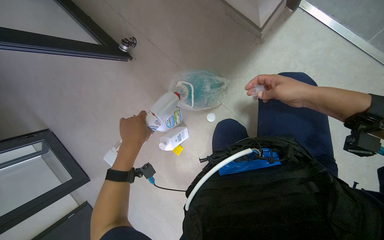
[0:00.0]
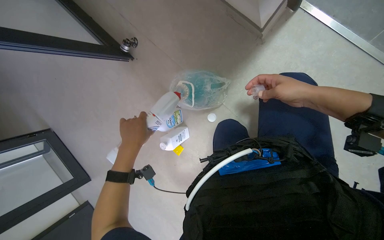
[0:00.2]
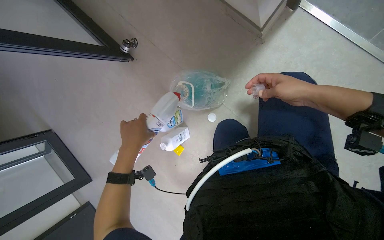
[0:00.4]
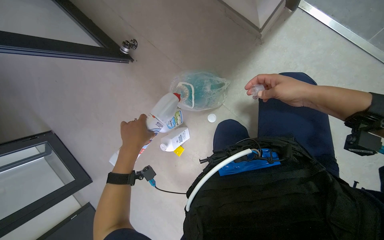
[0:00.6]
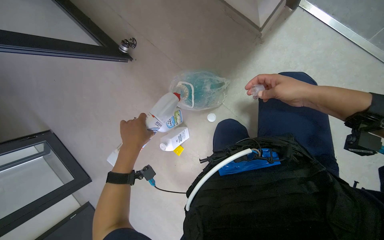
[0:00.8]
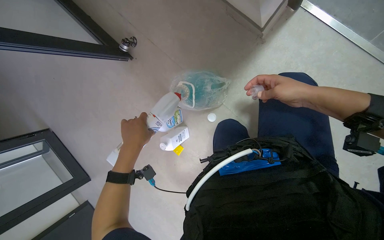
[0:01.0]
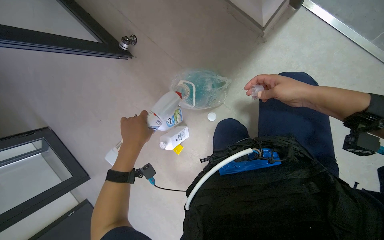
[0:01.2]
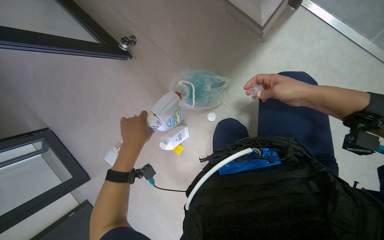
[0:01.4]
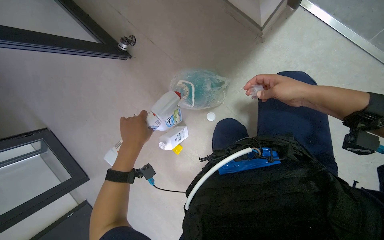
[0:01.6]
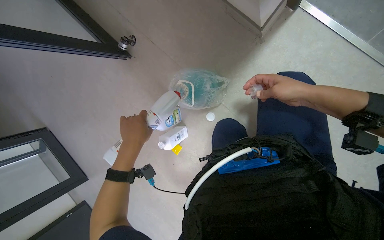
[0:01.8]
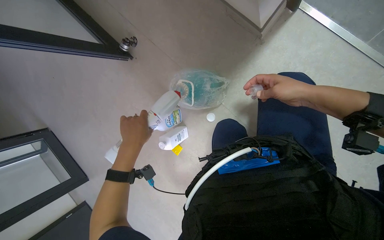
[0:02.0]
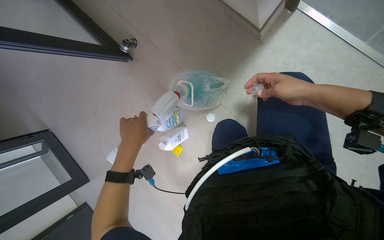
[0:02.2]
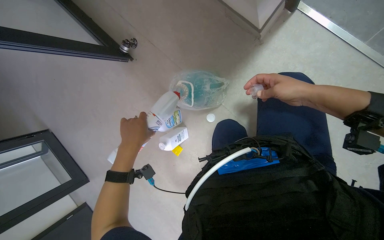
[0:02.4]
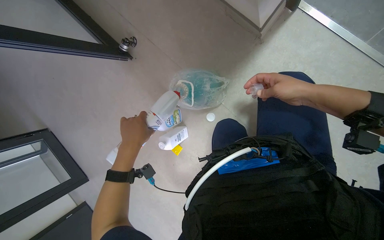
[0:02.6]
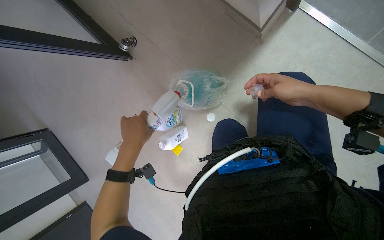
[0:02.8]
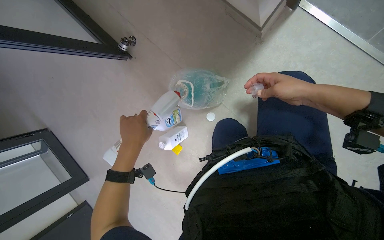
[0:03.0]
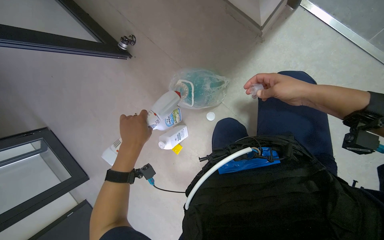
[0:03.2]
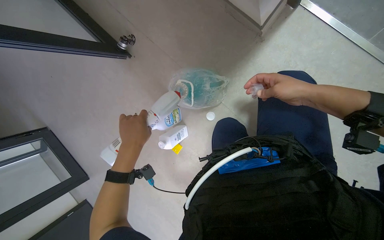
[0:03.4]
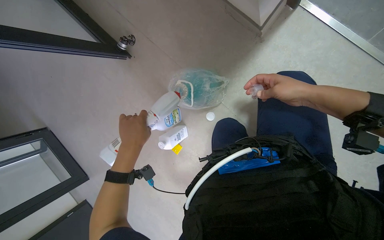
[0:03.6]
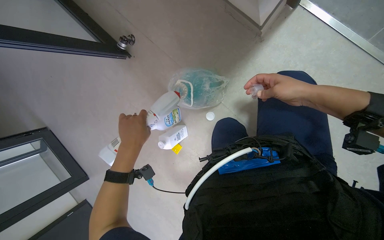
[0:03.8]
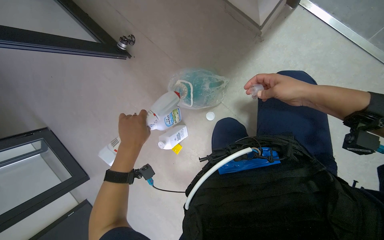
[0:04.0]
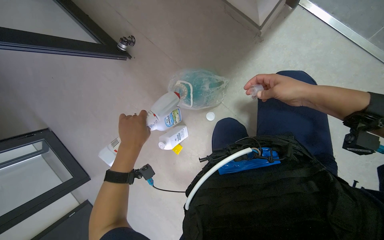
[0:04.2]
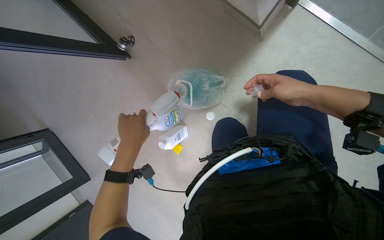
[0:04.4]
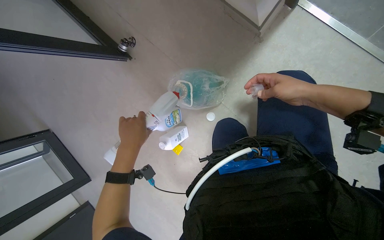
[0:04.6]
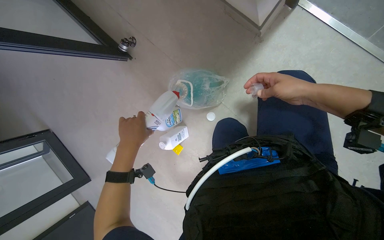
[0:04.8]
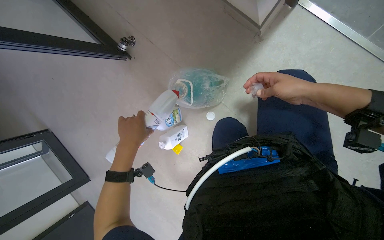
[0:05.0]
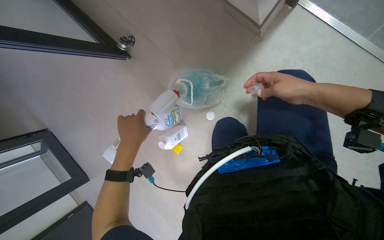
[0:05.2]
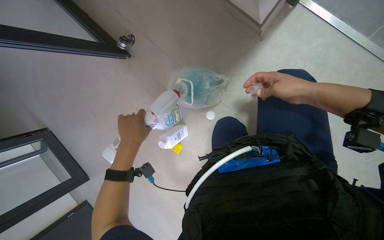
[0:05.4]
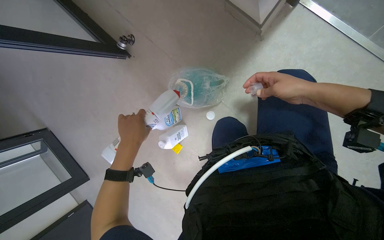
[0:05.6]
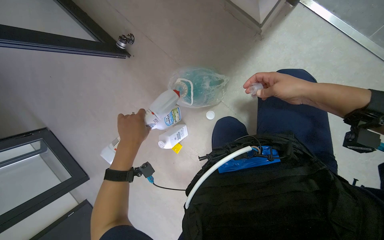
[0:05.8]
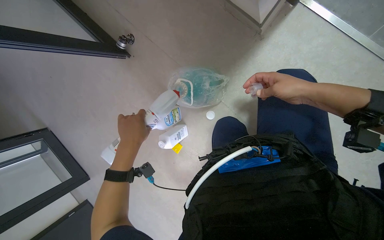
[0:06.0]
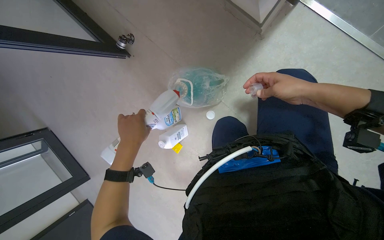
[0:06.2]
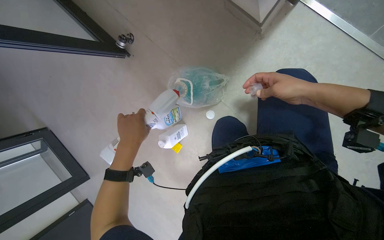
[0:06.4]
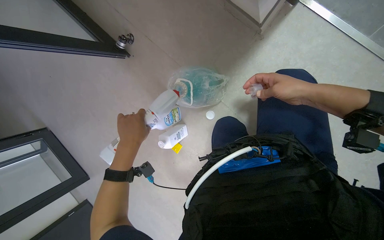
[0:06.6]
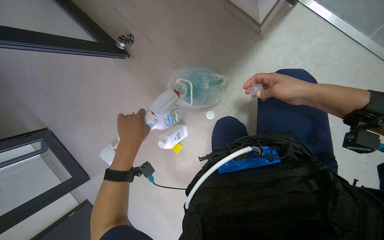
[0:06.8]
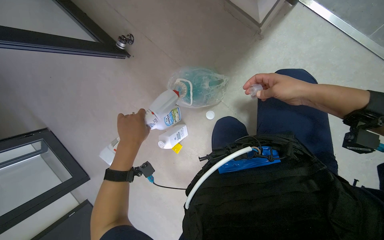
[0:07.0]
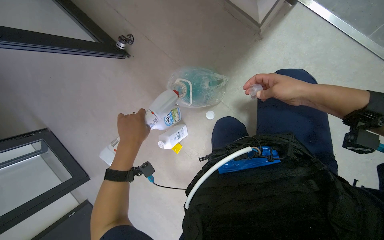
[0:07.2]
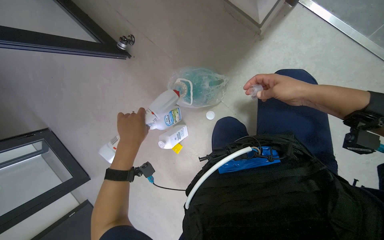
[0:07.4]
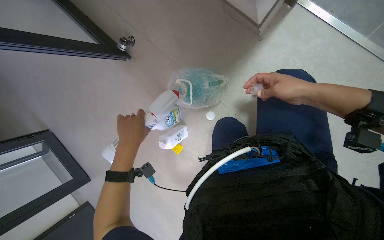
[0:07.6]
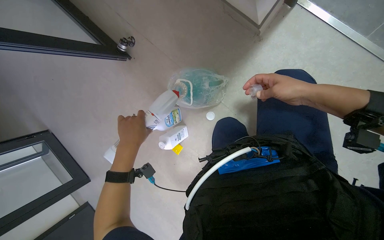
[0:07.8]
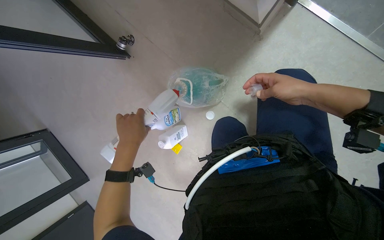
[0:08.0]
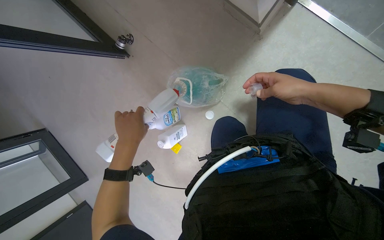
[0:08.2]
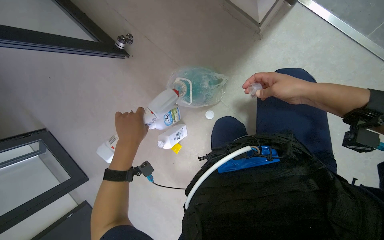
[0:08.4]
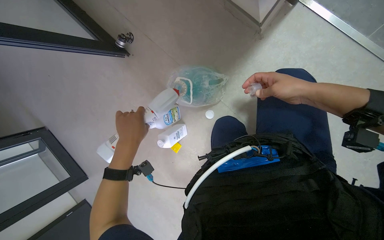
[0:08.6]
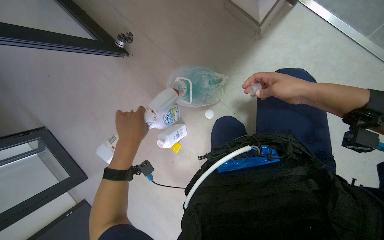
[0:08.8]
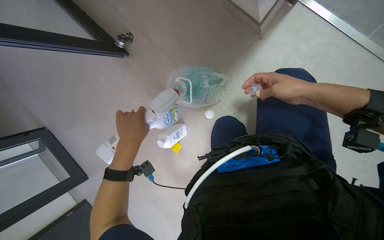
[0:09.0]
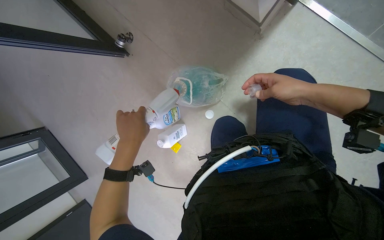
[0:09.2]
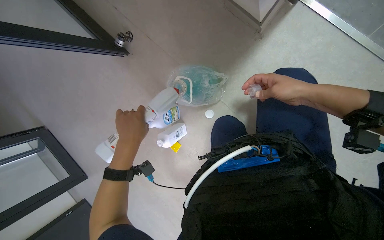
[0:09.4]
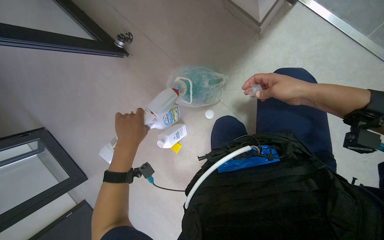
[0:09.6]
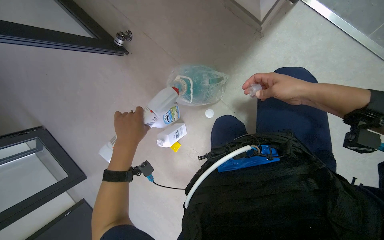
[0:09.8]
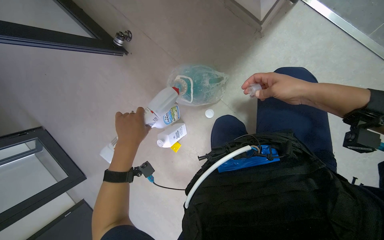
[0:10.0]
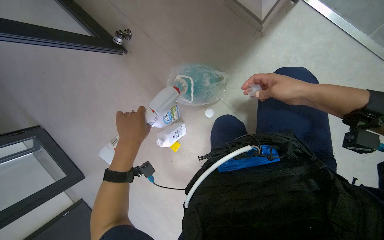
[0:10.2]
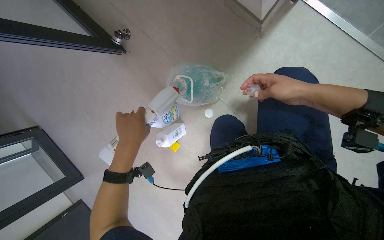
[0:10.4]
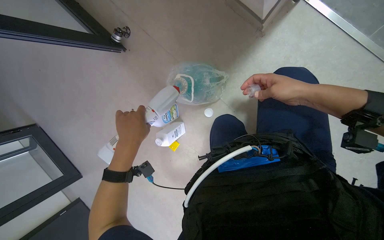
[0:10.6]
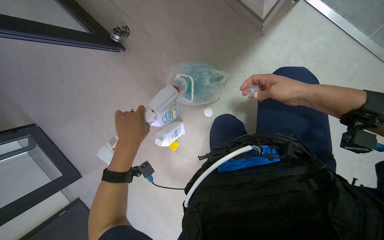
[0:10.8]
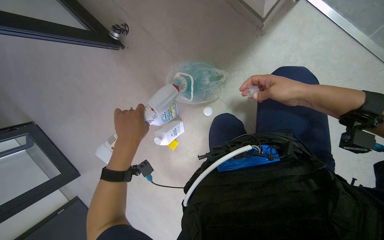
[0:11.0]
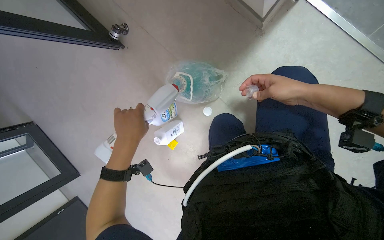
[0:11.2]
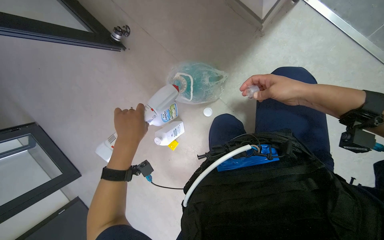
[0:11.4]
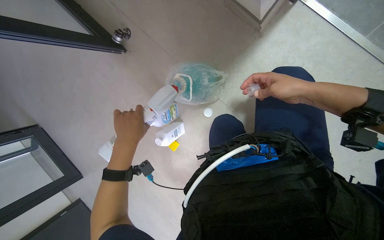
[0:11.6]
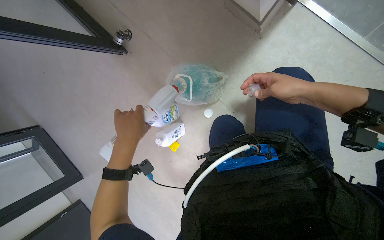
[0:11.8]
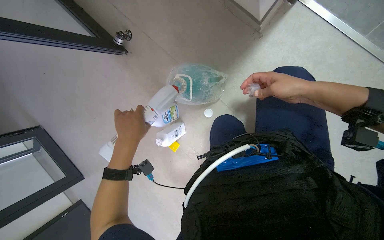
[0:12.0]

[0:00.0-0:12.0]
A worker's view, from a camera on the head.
Job: preparing cleaning supplies.
The whole recording: Preparing cleaning solution. The worker pours various cleaning liquids into containers to prepare a cleaning solution.
0:00.0 to 0:01.6: The hands work in one place, with small movements.
0:01.6 to 0:03.0: Neither hand changes place.
0:03.0 to 0:06.0: The hands work in one place, with small movements.
0:06.0 to 0:07.6: The hands stay in one place.
0:07.6 to 0:10.4: The hands stay close to where they were, moving slightly.
0:10.4 to 0:12.0: Neither hand changes place.

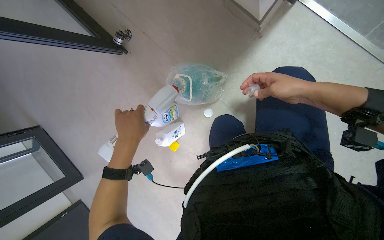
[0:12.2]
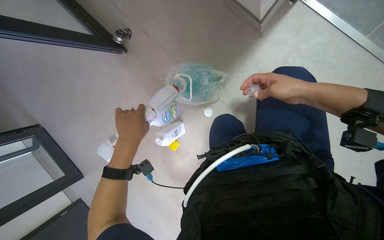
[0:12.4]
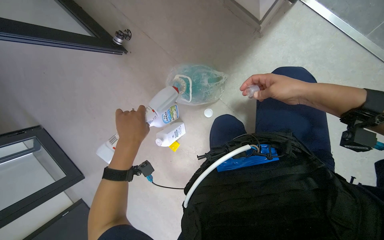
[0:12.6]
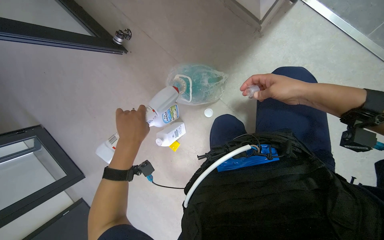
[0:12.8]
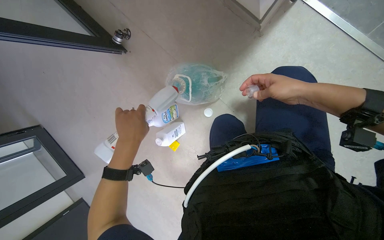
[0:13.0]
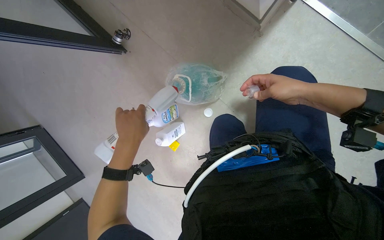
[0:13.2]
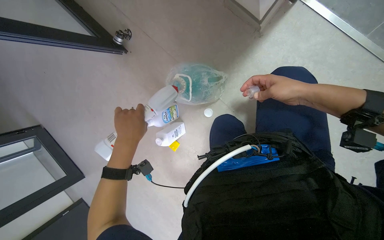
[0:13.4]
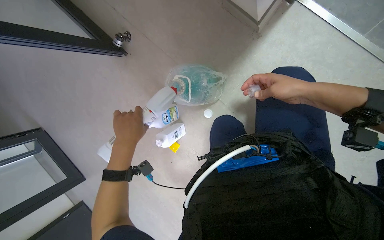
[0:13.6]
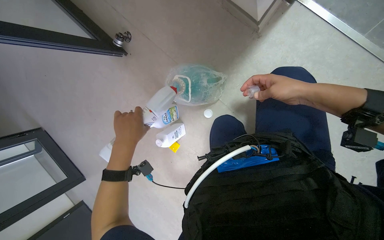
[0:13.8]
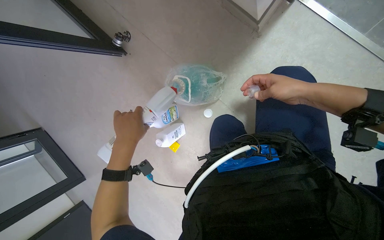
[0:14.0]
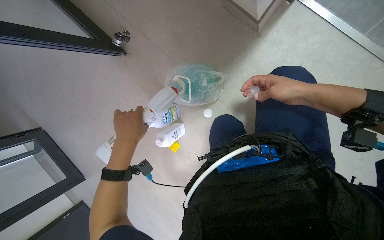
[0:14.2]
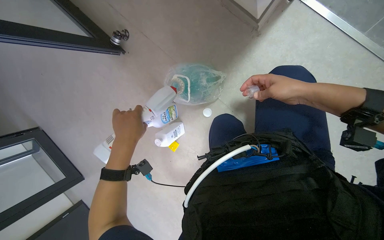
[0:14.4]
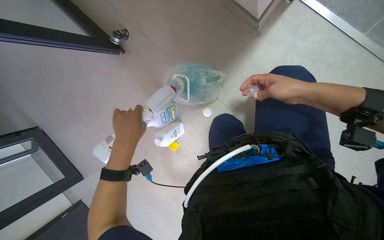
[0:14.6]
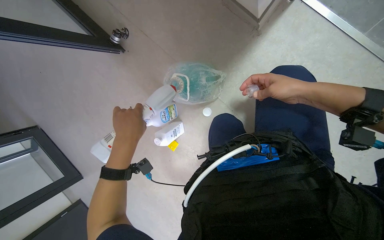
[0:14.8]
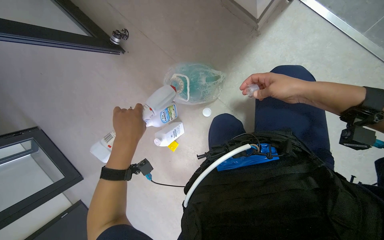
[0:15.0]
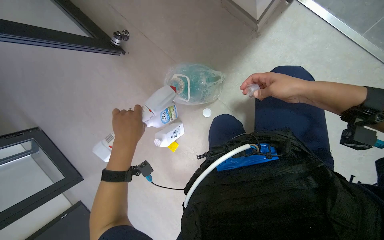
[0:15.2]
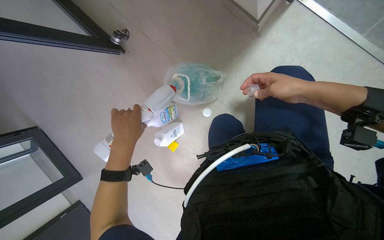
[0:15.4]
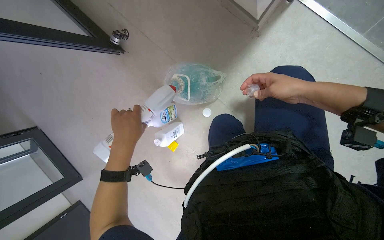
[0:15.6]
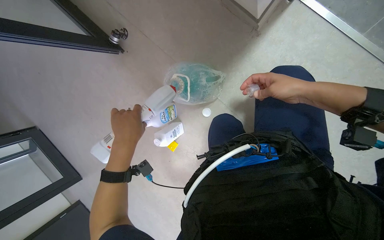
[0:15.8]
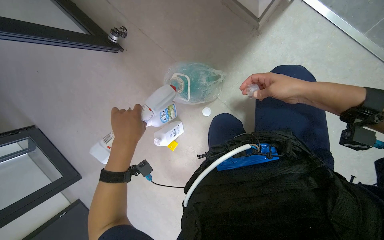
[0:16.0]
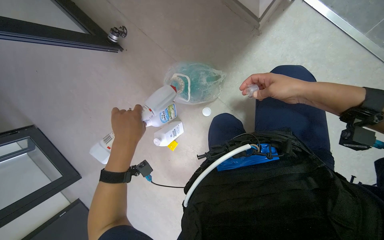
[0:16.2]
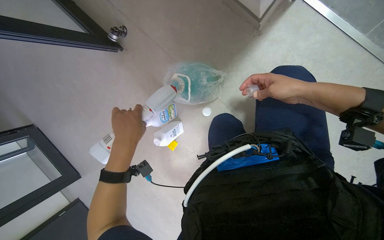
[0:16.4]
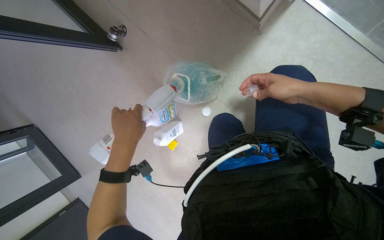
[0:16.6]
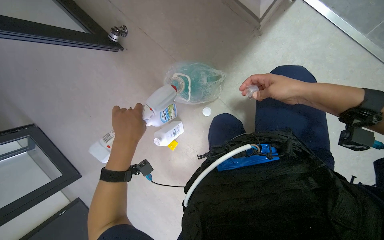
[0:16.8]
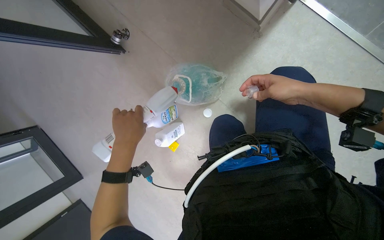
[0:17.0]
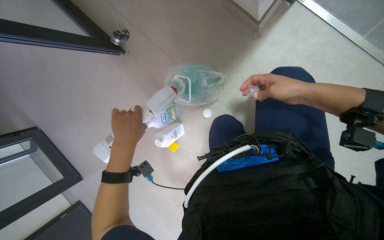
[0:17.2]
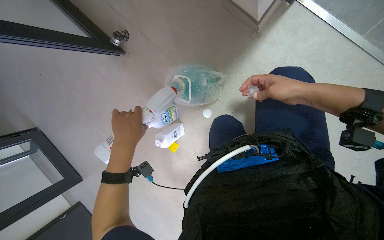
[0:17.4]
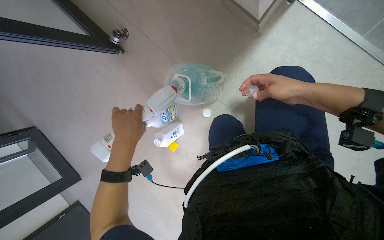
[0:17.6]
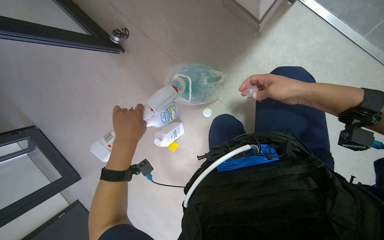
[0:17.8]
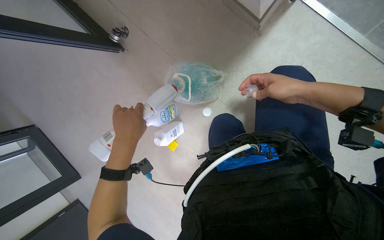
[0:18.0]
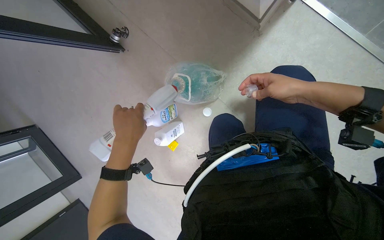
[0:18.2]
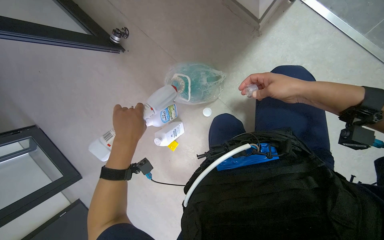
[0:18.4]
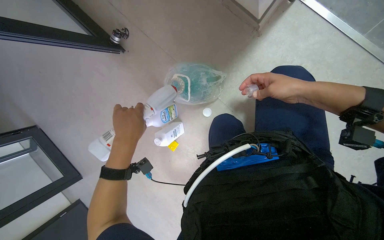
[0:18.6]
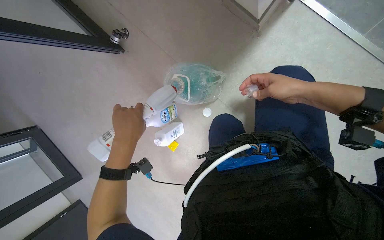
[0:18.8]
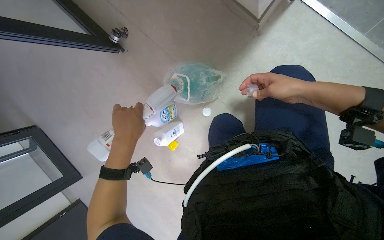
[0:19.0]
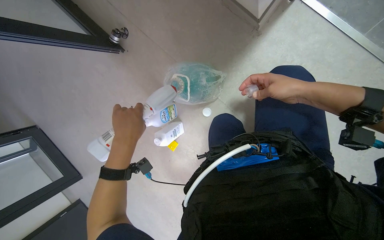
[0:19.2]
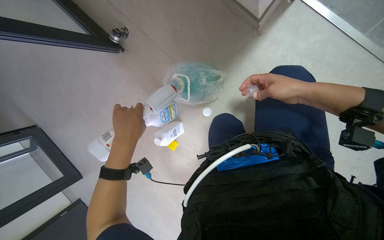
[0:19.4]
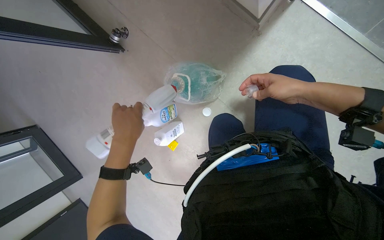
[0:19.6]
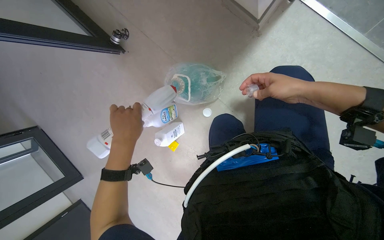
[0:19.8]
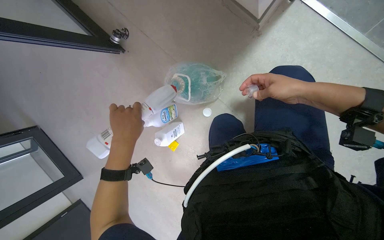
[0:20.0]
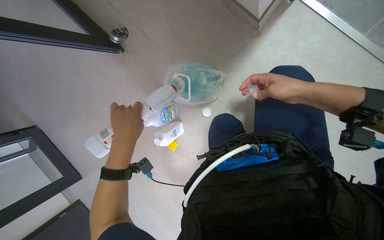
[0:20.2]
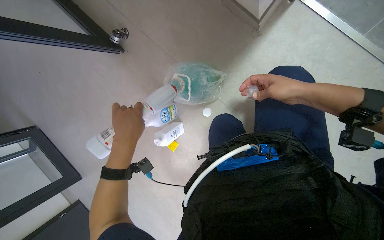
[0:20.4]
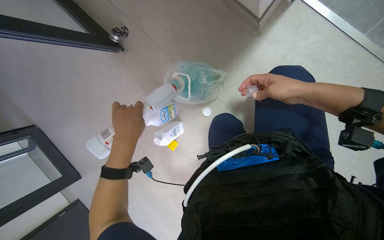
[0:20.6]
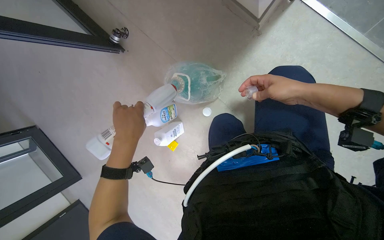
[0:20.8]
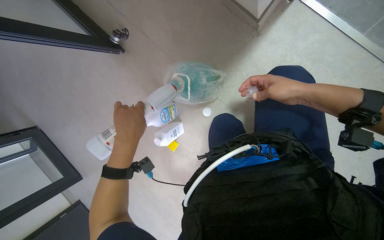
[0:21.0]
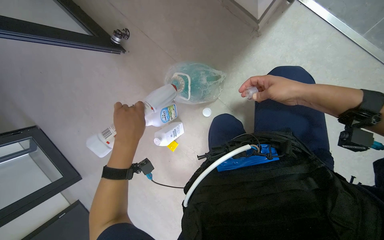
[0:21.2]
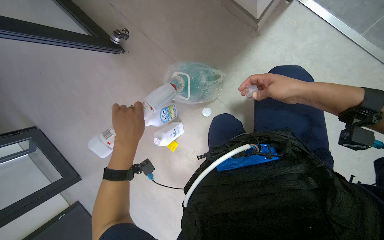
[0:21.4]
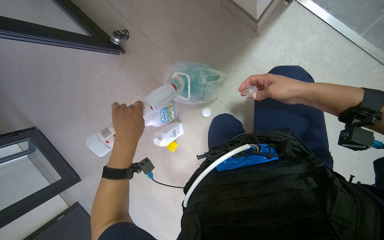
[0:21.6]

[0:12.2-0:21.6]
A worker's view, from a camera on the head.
Job: preparing cleaning supplies.
The whole recording: Preparing cleaning solution. The worker pours various cleaning liquids into containers to prepare a cleaning solution.
0:12.2 to 0:17.0: The hands are busy where they are.
0:17.0 to 0:20.0: The hands keep their place.
0:20.0 to 0:21.6: The hands stay close to where they were, moving slightly.
